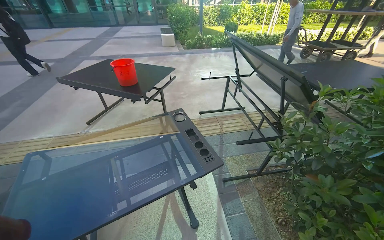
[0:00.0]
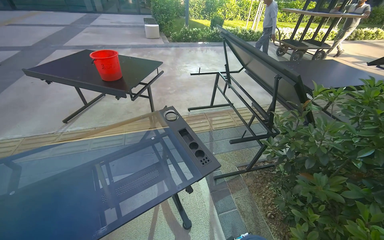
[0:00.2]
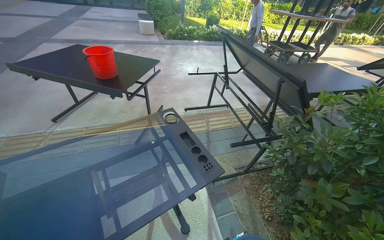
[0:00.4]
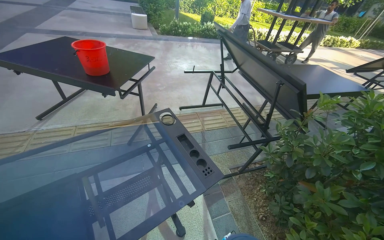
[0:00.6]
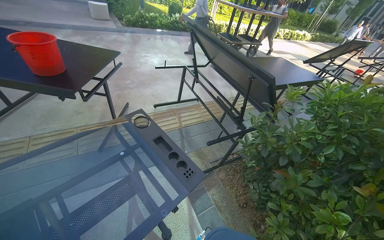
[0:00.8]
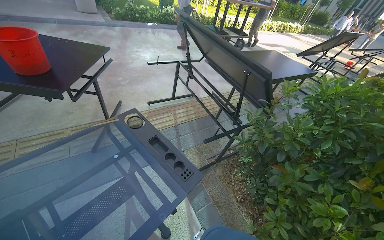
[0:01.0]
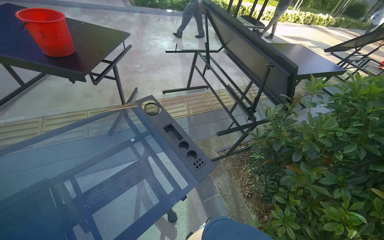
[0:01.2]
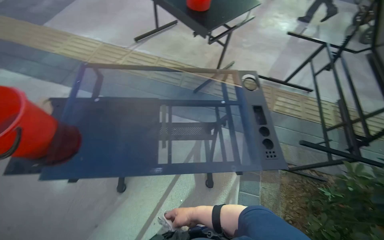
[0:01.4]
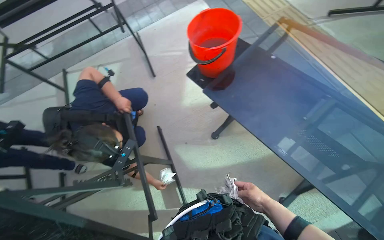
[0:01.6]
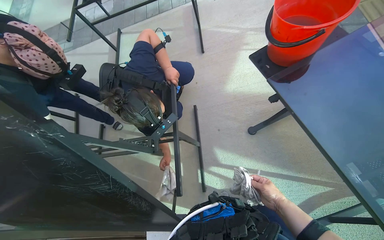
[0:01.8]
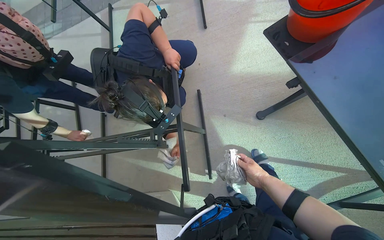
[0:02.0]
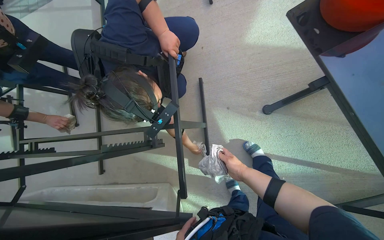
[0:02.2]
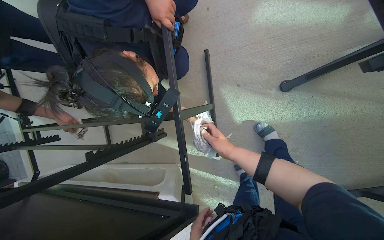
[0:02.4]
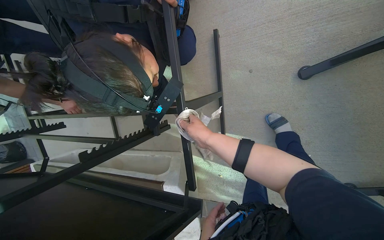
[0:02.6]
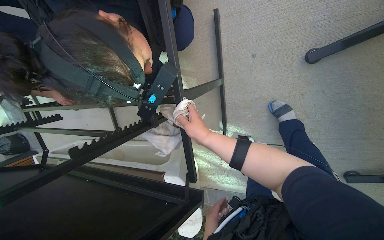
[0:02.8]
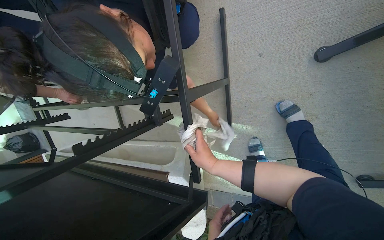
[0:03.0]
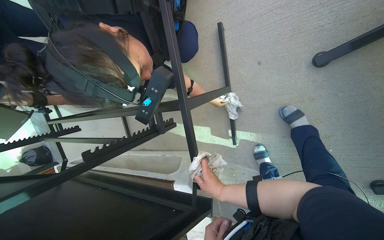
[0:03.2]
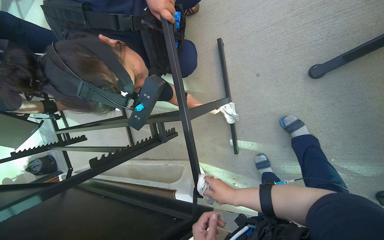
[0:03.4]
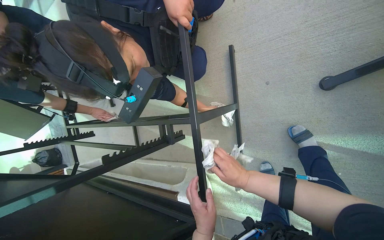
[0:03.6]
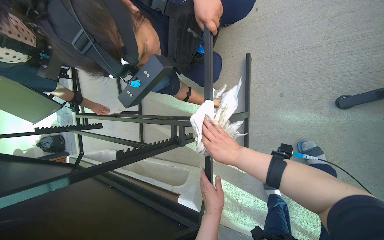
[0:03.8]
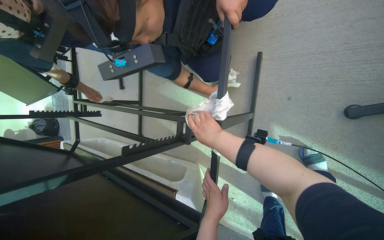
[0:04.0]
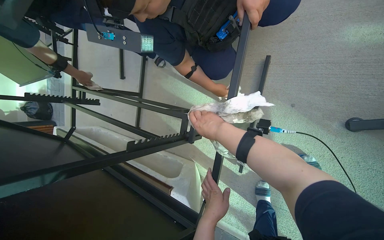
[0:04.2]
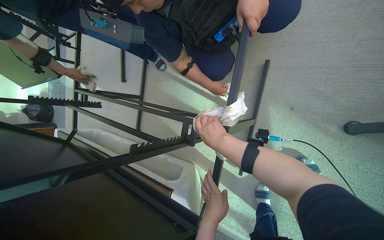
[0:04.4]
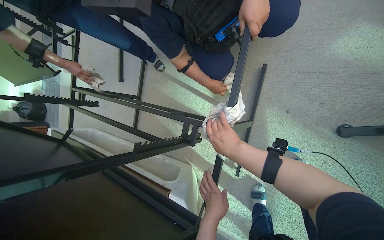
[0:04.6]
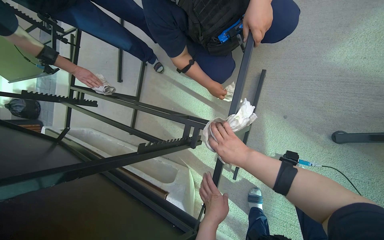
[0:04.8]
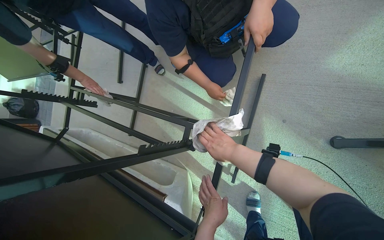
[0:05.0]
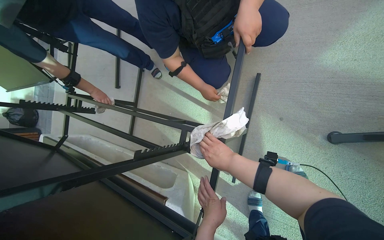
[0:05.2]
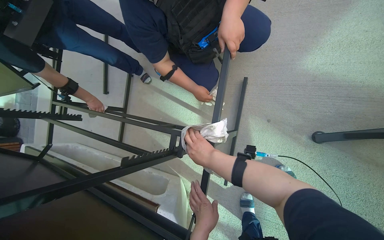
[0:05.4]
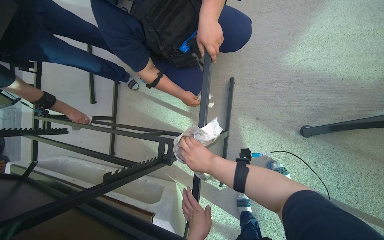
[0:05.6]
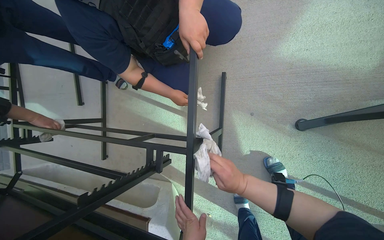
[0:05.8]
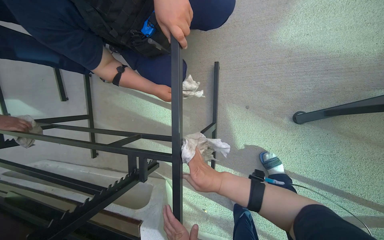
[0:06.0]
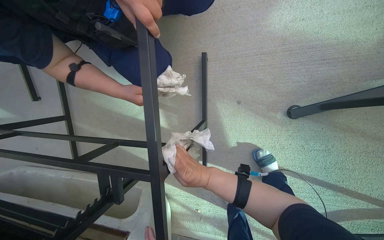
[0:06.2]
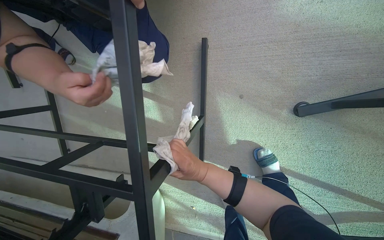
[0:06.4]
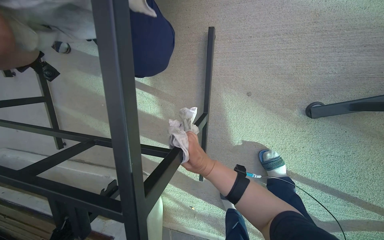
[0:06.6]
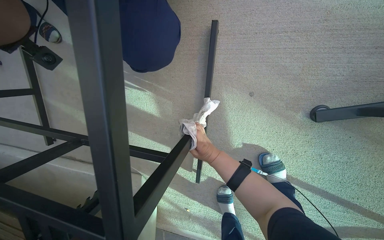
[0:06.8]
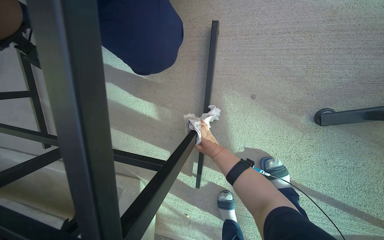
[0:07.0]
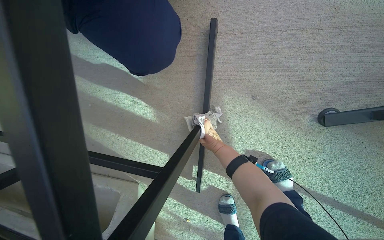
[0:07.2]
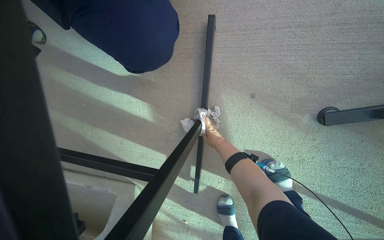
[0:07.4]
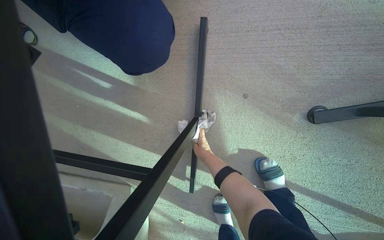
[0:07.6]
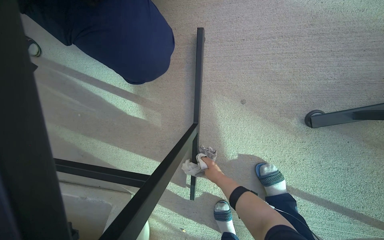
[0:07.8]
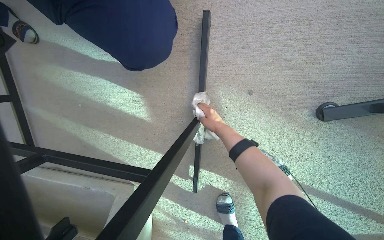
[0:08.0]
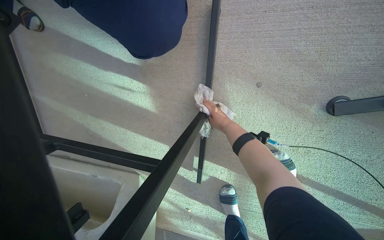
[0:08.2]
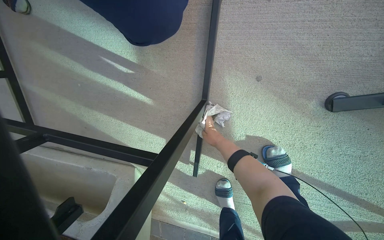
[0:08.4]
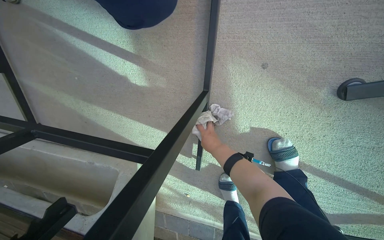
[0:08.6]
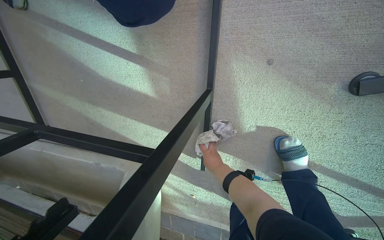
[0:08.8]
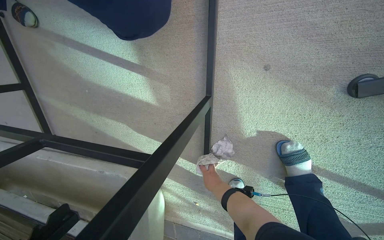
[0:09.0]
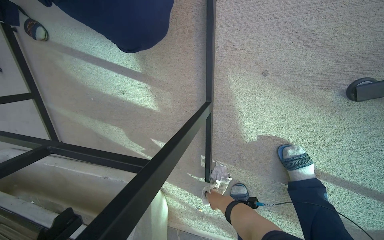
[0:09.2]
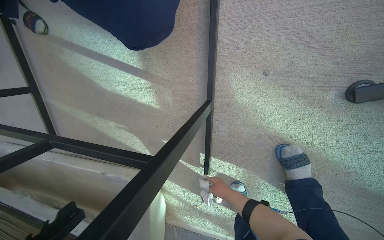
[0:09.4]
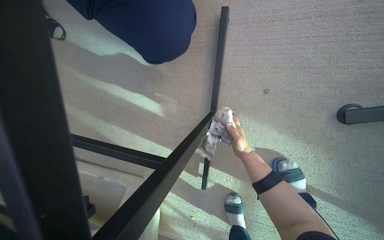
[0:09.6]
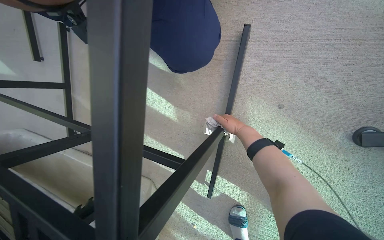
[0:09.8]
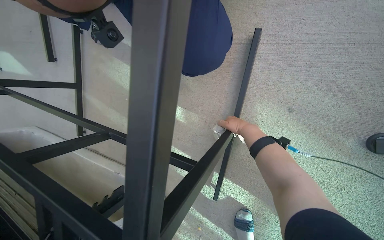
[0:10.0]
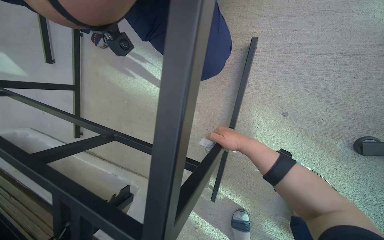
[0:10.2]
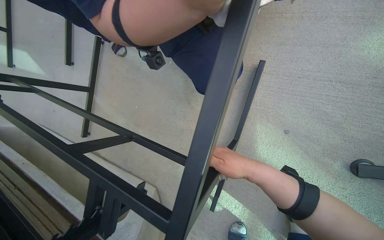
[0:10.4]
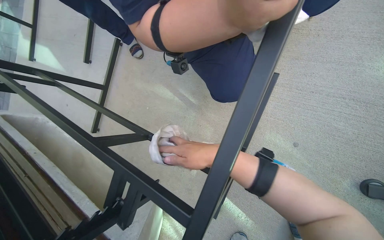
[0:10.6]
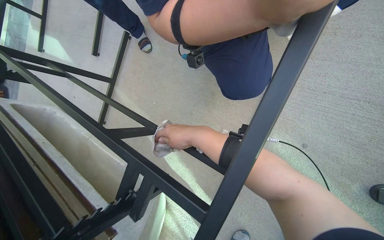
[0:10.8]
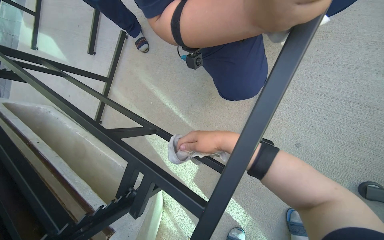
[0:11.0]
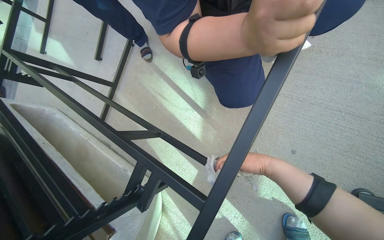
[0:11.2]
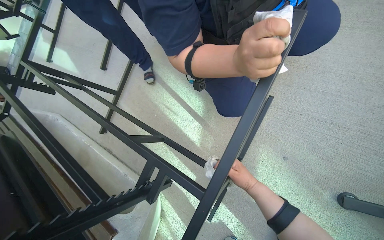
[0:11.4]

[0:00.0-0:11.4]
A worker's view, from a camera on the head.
Job: wiping surfaces.
The whole recording: Cleaning table frame and underside. The worker wipes the frame and underside of the display table with a cloth.
0:00.0 to 0:01.4: The view tilts approximately 20 degrees downward. Everything in view rotates some 25 degrees clockwise.
0:01.4 to 0:02.8: The camera travels some 70 cm. The head turns to the left by some 75 degrees. The view tips downward by some 50 degrees.
0:02.8 to 0:04.2: The right hand reaches some 15 cm down the picture, then returns.
0:04.2 to 0:05.6: The hands stay close to where they were, moving slightly.
0:05.6 to 0:07.2: The camera is carried approximately 50 cm. The wearer looks roughly 15 degrees further downward.
0:07.2 to 0:08.6: The right hand goes up and down the picture, about 20 cm each way, reversing 2 times.
0:08.6 to 0:10.0: The right hand reaches roughly 15 cm down the picture, then returns.
0:10.0 to 0:11.4: The right hand moves nearer to the camera, approximately 20 cm, and moves approximately 30 cm to the left and comes back.

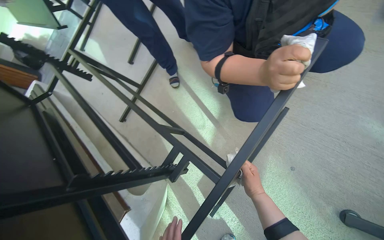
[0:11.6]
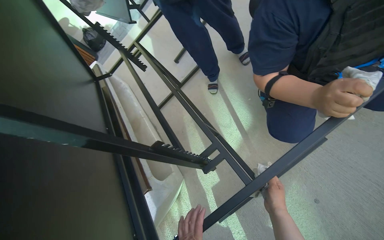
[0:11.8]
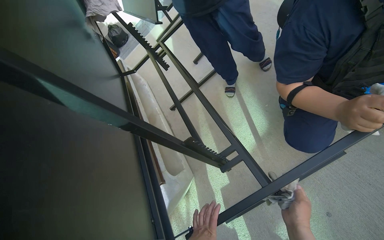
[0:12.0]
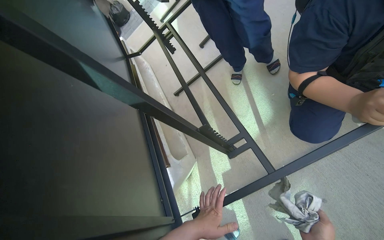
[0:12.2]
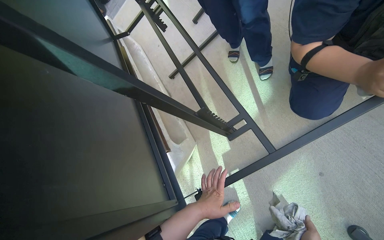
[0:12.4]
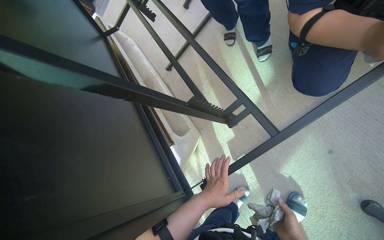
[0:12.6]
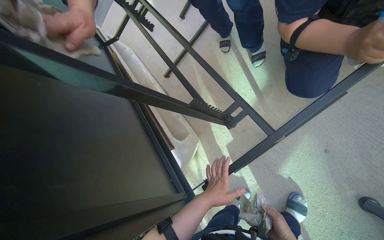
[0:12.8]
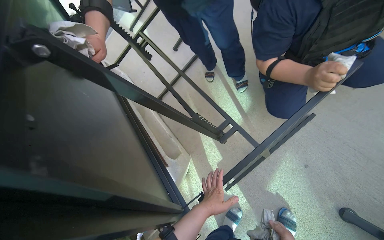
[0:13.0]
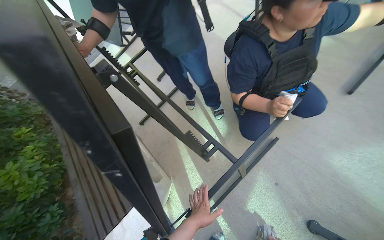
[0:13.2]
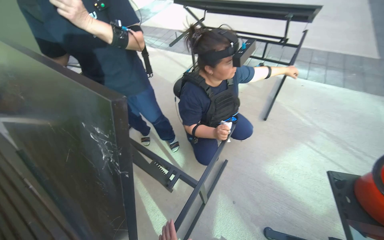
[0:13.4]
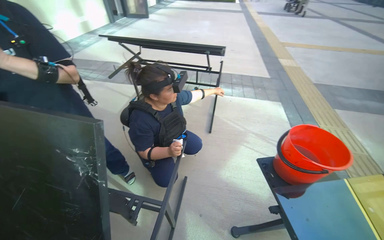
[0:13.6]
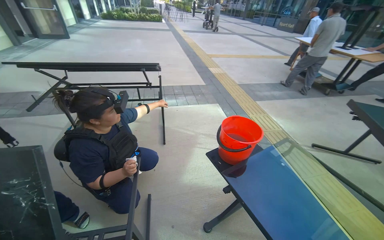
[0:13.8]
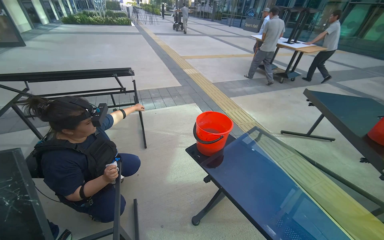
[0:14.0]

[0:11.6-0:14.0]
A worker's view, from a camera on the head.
Job: wiping surfaces.
The whole recording: Cleaning table frame and underside. The worker wipes the frame and underside of the display table with a cloth.
0:11.6 to 0:12.8: The head turns to the left by approximately 15 degrees.
0:12.8 to 0:14.0: The wearer moves about 50 cm. The head turns to the right by some 85 degrees. The camera pitches upward, by approximately 50 degrees.

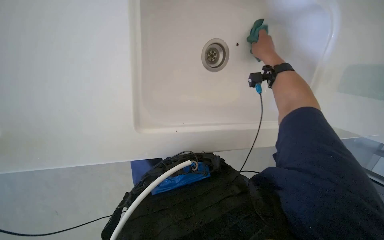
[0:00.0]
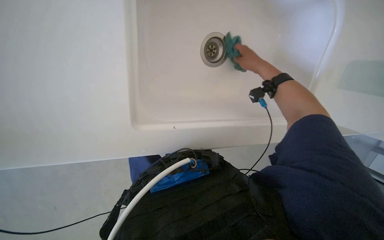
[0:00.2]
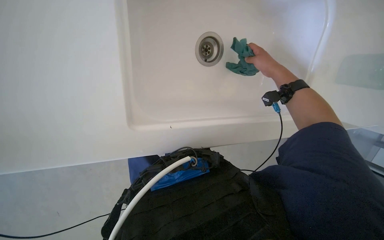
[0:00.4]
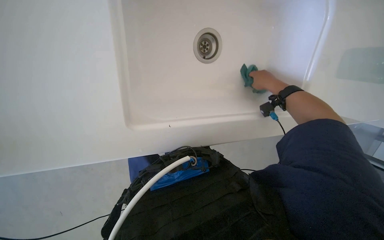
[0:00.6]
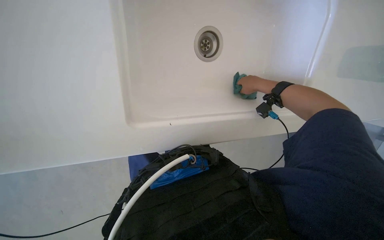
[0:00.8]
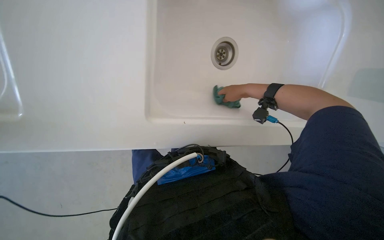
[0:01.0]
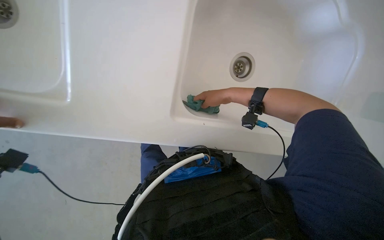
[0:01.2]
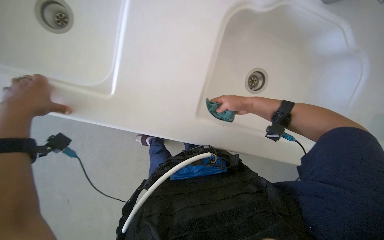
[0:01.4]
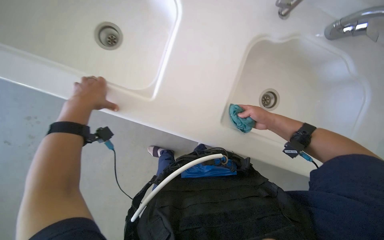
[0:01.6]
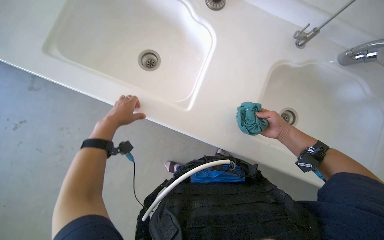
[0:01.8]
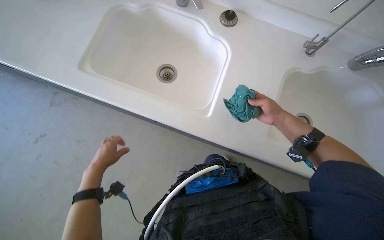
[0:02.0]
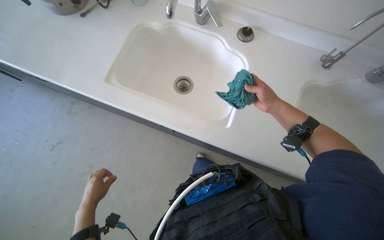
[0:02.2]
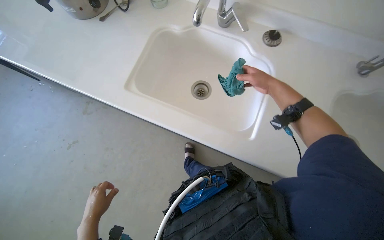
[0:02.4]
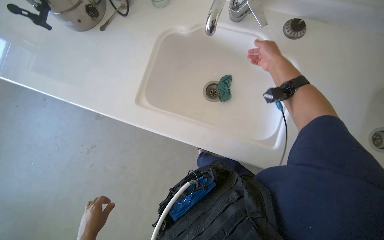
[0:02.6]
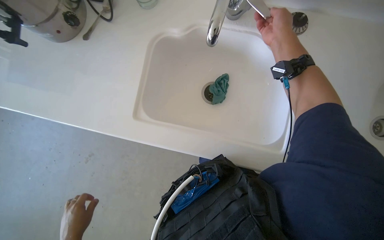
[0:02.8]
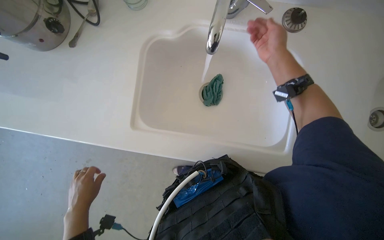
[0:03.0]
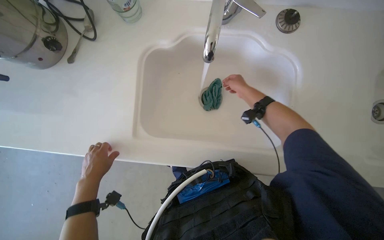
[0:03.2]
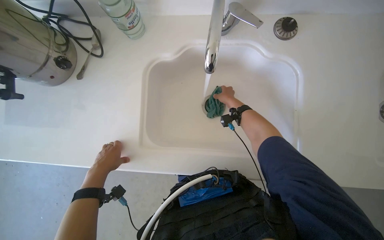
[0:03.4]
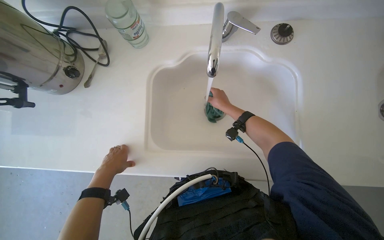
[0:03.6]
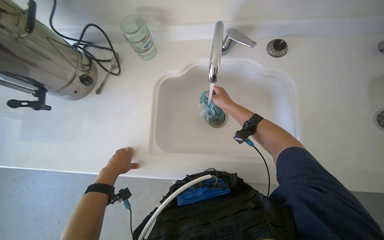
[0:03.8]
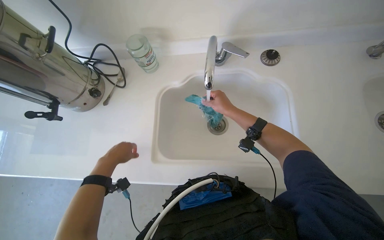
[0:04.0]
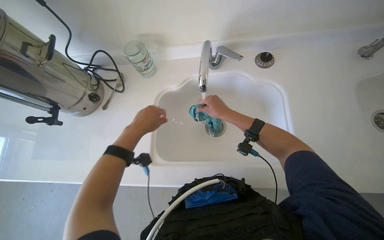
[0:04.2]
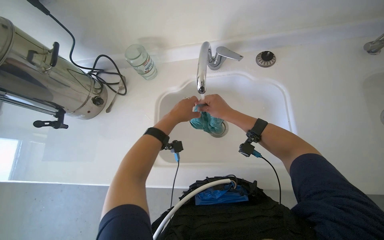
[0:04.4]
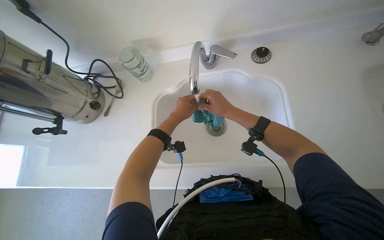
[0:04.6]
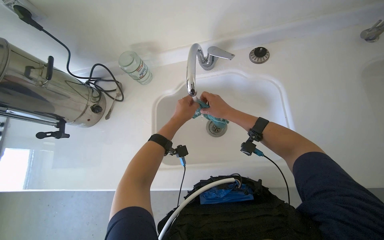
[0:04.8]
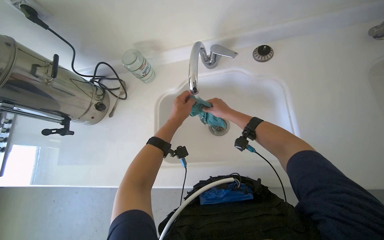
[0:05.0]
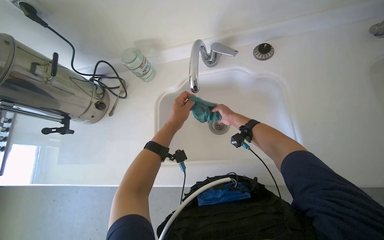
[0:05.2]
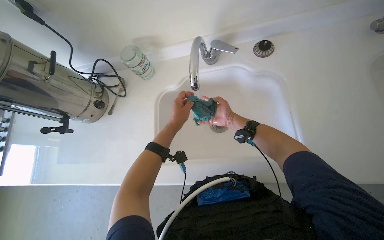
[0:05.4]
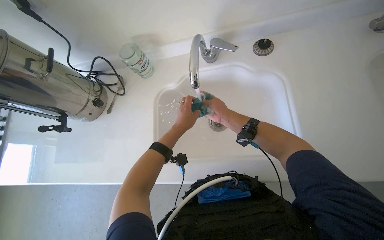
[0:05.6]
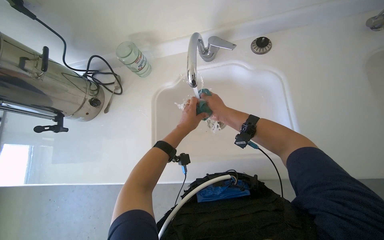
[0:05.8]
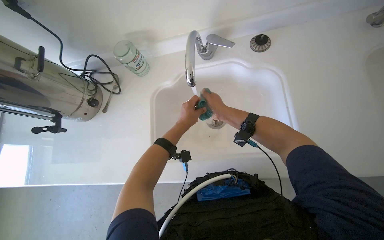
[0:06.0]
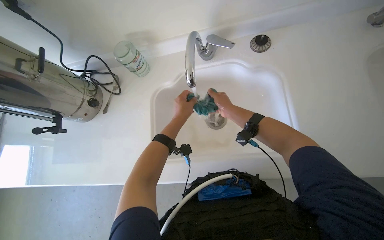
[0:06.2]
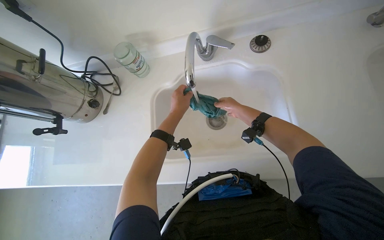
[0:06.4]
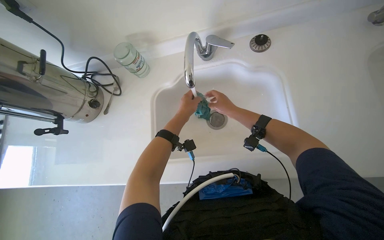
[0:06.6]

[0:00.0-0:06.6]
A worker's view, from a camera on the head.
Job: preparing cleaning supplies.
The whole recording: Rinsing cleaning cloth. The worker rinses a green cleaning cloth under the faucet in the sink.
0:00.0 to 0:01.6: The wearer's head swings roughly 20 degrees to the left.
0:01.6 to 0:03.2: The wearer moves approximately 50 cm.
0:03.2 to 0:05.0: The wearer looks about 20 degrees further upward. The left hand heads up the picture and to the right, covering roughly 35 cm.
0:05.0 to 0:06.6: The right hand moves about 15 cm farther from the camera and comes back.
